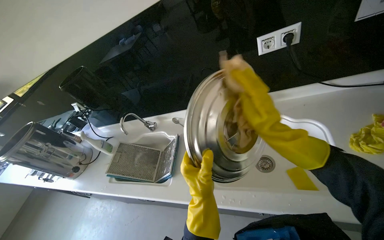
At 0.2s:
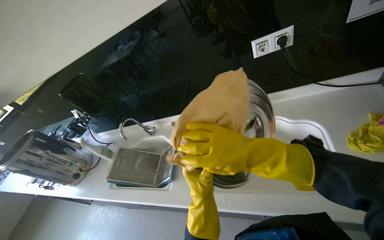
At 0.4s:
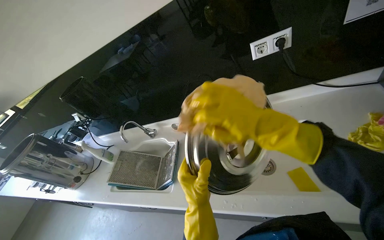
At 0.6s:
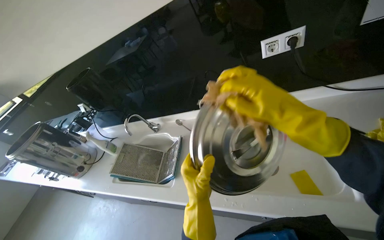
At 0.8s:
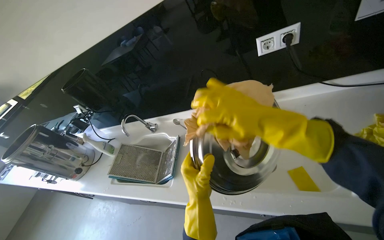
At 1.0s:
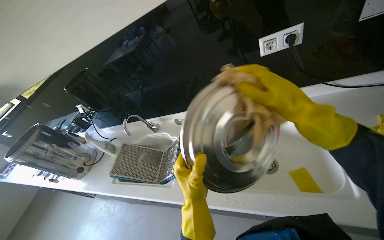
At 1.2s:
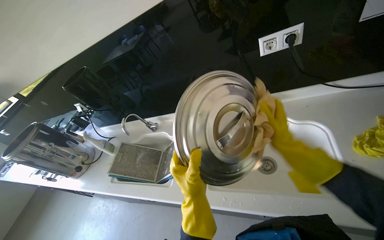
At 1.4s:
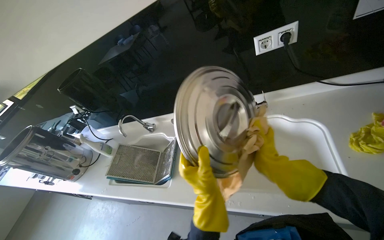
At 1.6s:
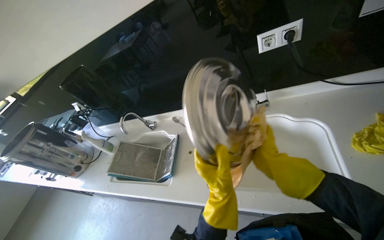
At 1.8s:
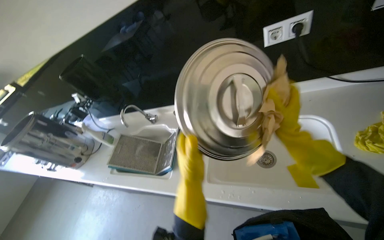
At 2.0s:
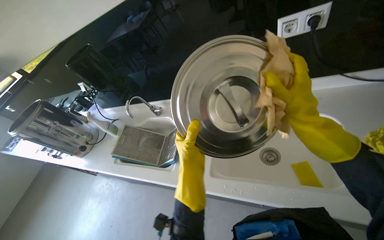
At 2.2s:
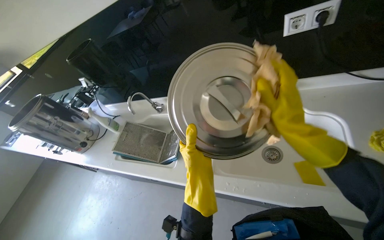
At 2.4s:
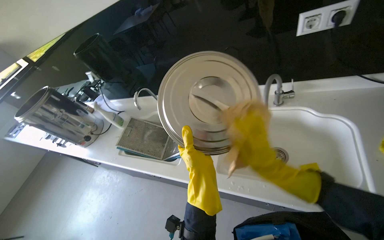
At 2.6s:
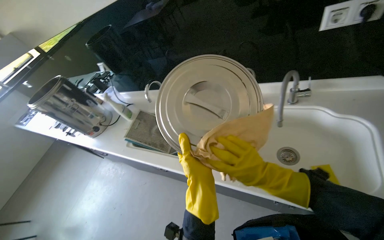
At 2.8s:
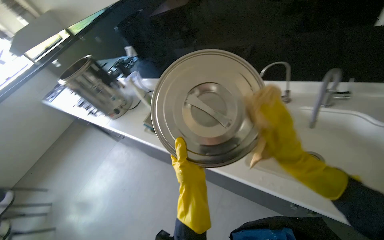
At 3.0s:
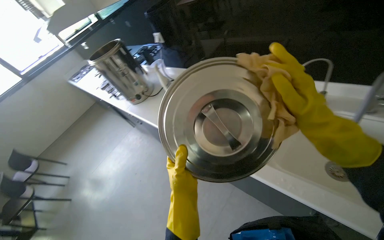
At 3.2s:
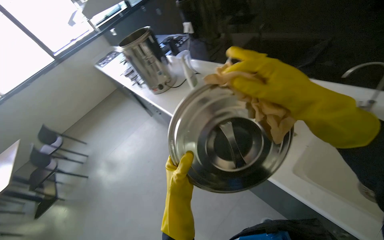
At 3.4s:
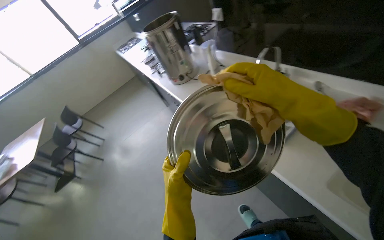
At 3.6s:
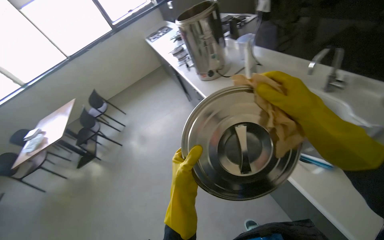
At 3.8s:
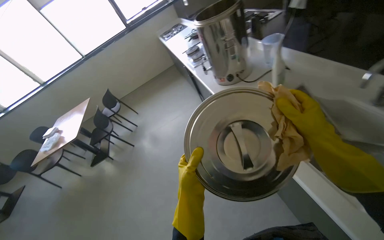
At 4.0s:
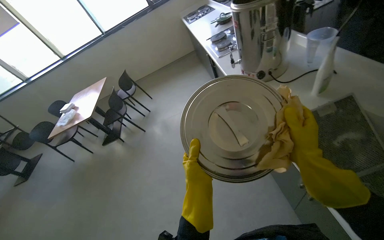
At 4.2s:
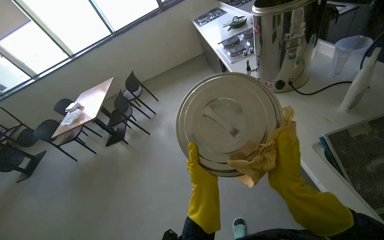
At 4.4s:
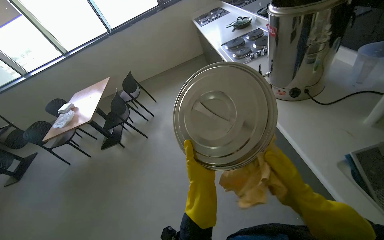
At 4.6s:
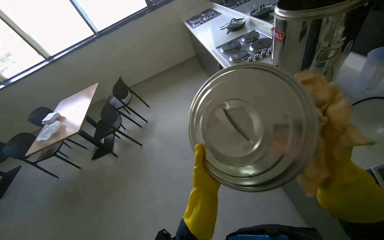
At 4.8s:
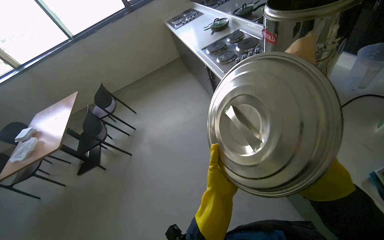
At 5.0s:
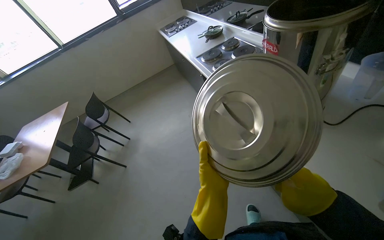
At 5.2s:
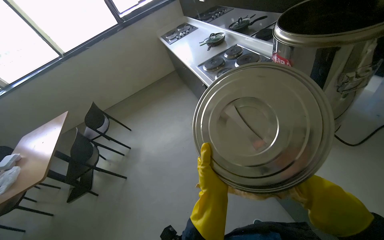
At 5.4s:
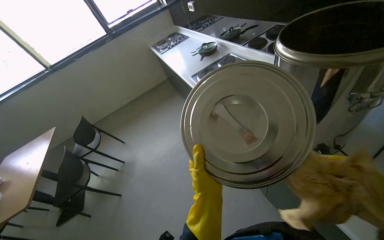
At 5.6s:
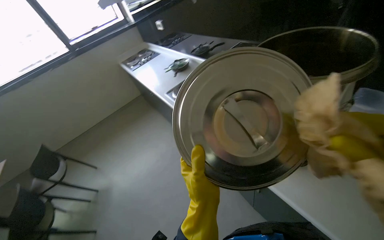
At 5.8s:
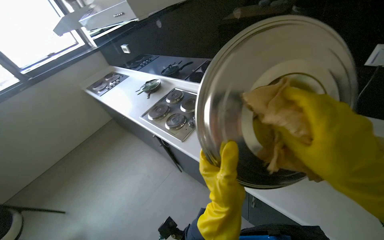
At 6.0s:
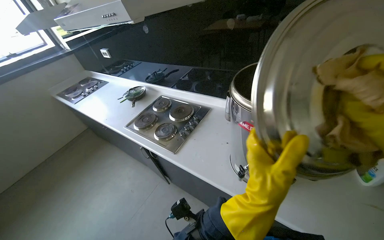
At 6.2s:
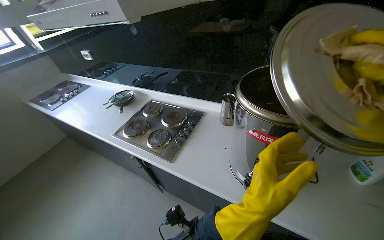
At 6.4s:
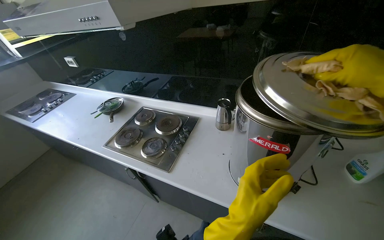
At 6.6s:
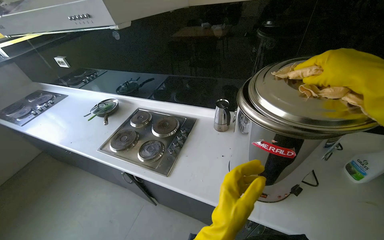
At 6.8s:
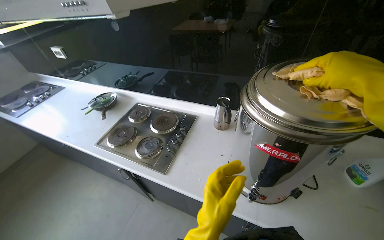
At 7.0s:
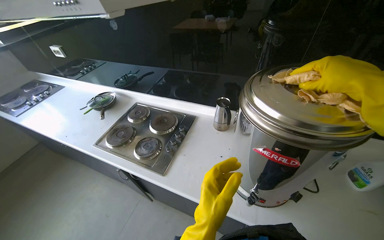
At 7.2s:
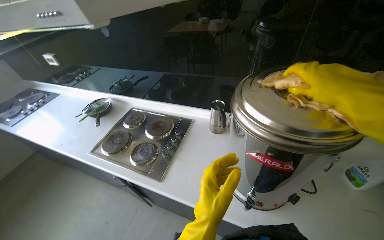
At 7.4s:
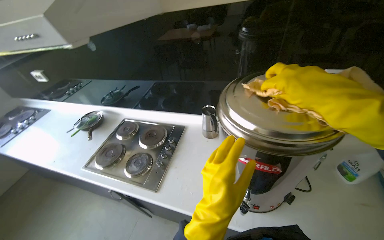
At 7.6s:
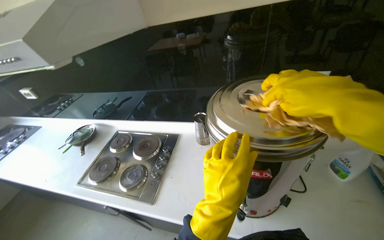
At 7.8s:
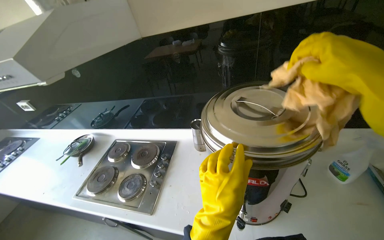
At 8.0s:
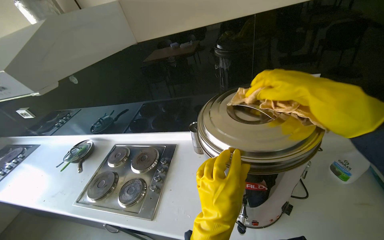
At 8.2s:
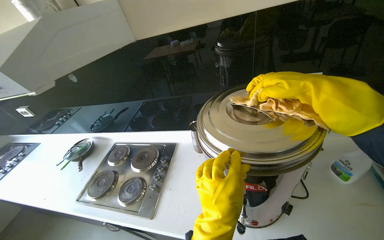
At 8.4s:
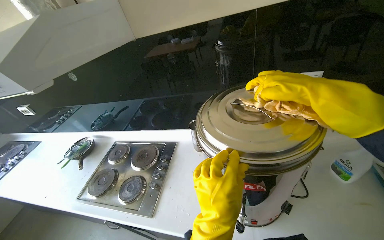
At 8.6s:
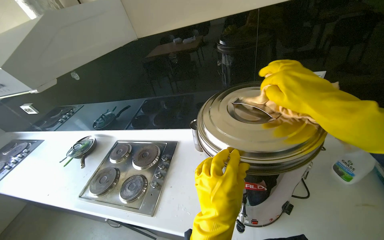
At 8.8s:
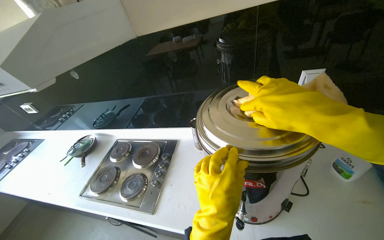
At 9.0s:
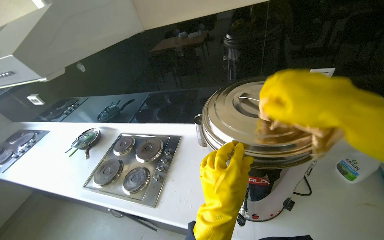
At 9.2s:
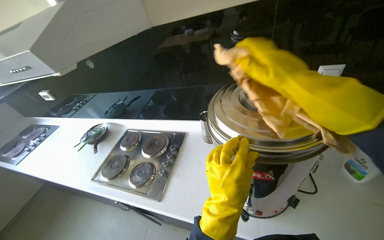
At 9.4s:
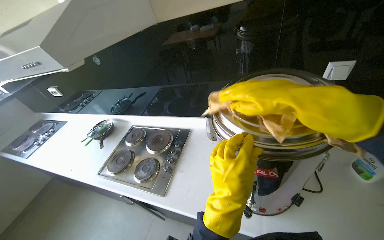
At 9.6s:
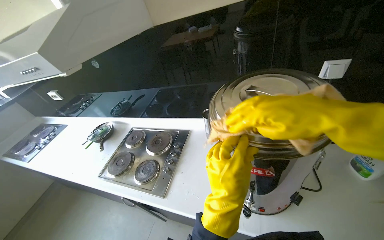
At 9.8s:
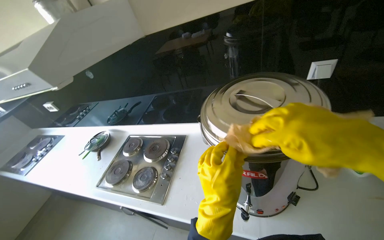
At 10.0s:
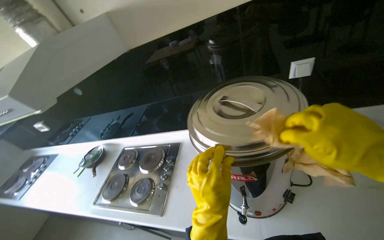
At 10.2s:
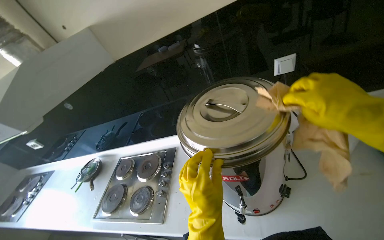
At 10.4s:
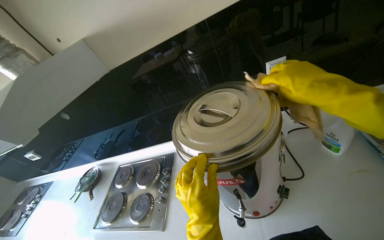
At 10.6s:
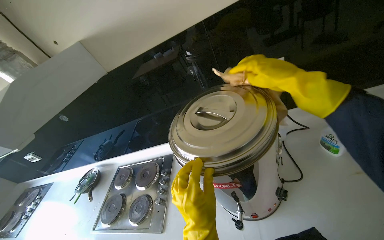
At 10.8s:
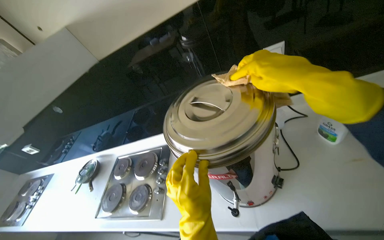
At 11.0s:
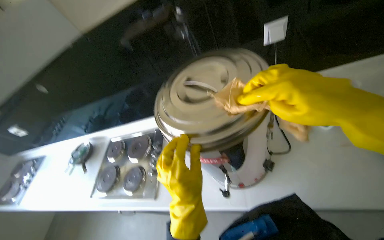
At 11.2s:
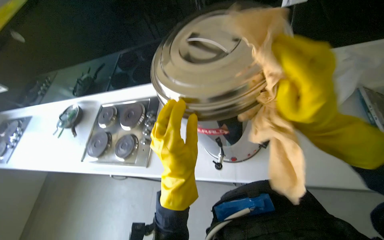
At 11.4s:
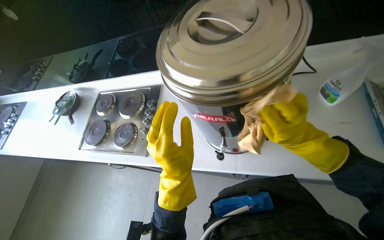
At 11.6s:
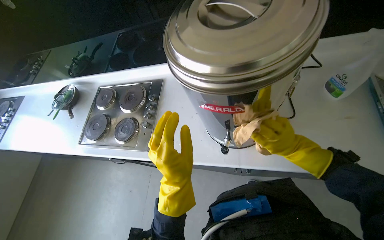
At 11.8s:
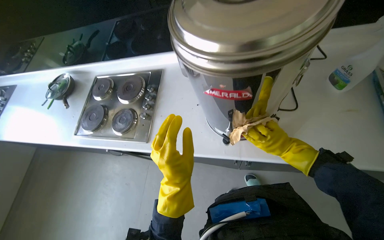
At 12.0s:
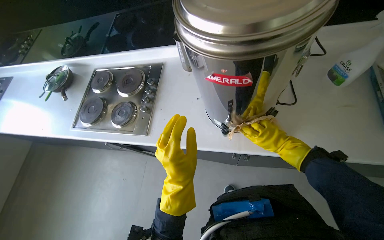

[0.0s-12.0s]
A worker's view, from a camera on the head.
Job: cleaning kitchen.
The whole recording: Cleaning and drying metal pot lid. The worker wipes a metal pot lid and then the large metal pot with a cloth.
0.0s to 1.6s: The right hand is displaced down the picture, farther from the camera and to the right by approximately 15 cm.
1.6s to 3.0s: The wearer looks roughly 25 degrees further to the left. The left hand heads to the left, covering some 30 cm.
3.0s to 4.4s: The head travels about 70 cm. The head rotates some 40 degrees to the left. The wearer looks about 15 degrees further downward.
4.4s to 6.0s: The head travels some 70 cm. The wearer looks roughly 45 degrees further to the right. The wearer looks some 15 degrees further upward.
6.0s to 7.6s: The head rotates approximately 20 degrees to the right. The left hand goes approximately 10 cm to the left.
10.4s to 12.0s: The wearer looks approximately 25 degrees further downward. The right hand goes some 50 cm farther from the camera and down the picture.

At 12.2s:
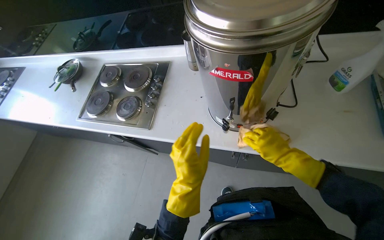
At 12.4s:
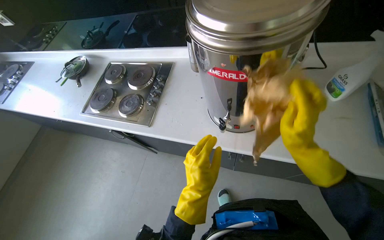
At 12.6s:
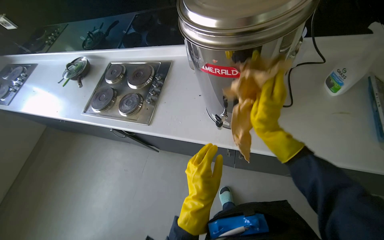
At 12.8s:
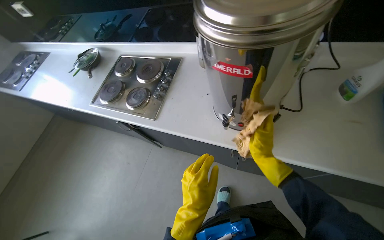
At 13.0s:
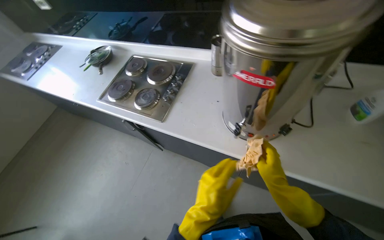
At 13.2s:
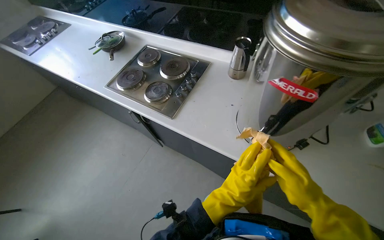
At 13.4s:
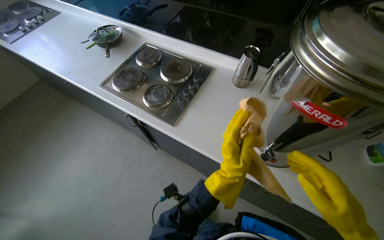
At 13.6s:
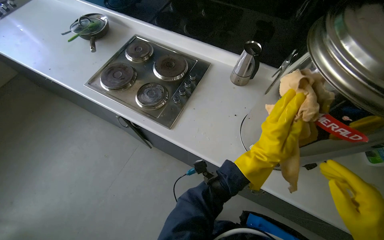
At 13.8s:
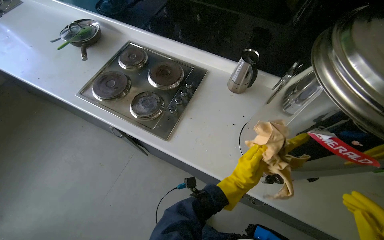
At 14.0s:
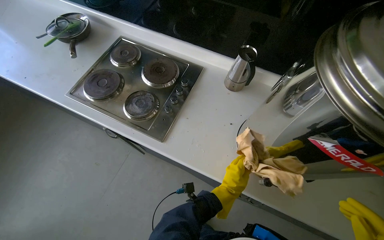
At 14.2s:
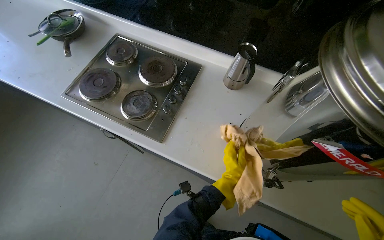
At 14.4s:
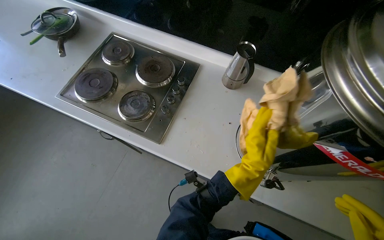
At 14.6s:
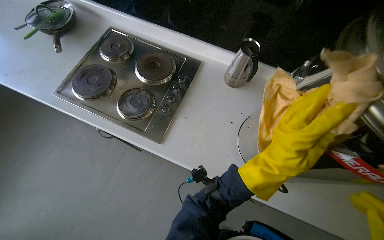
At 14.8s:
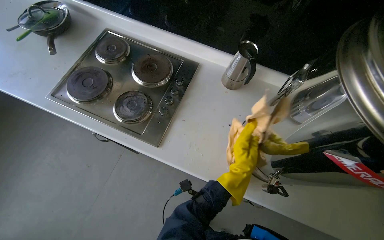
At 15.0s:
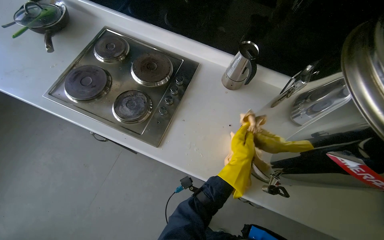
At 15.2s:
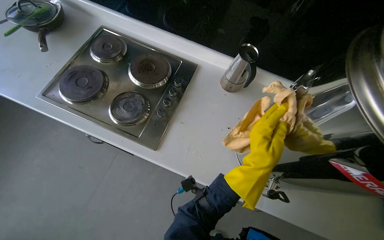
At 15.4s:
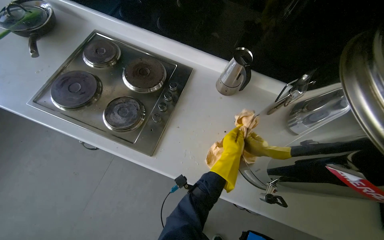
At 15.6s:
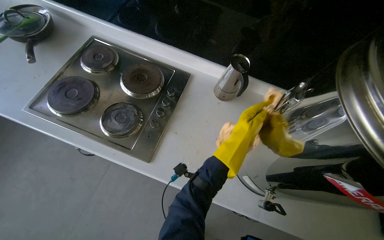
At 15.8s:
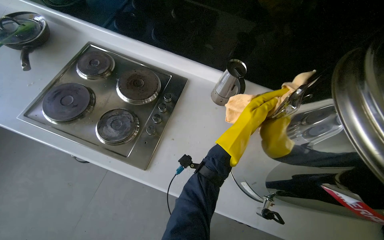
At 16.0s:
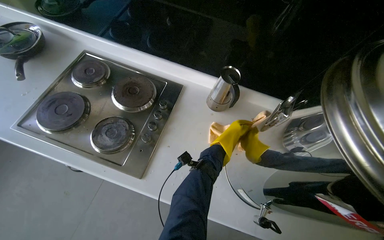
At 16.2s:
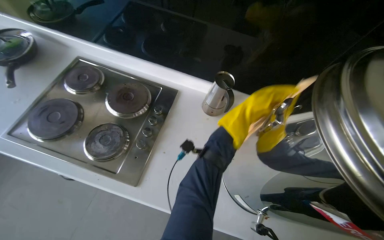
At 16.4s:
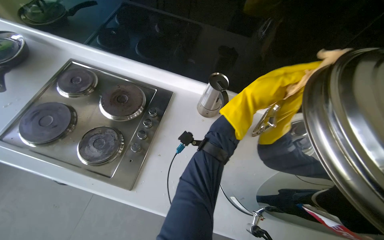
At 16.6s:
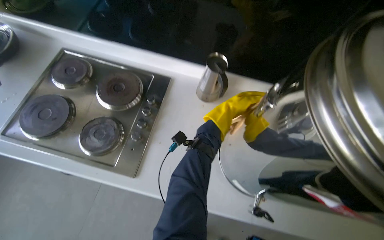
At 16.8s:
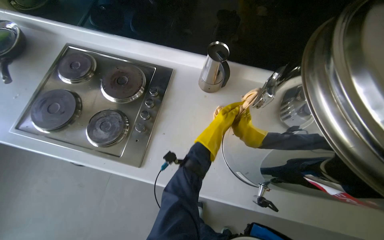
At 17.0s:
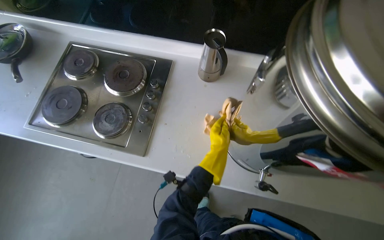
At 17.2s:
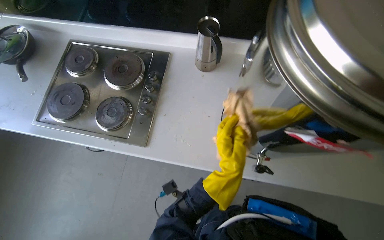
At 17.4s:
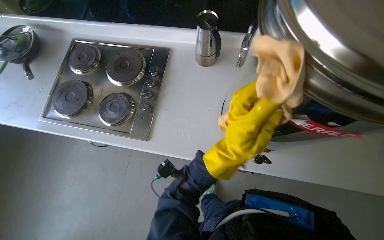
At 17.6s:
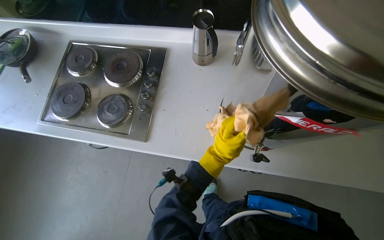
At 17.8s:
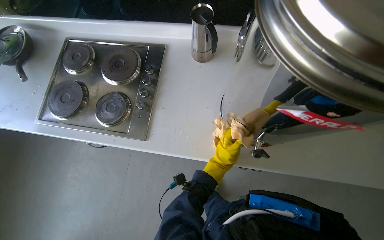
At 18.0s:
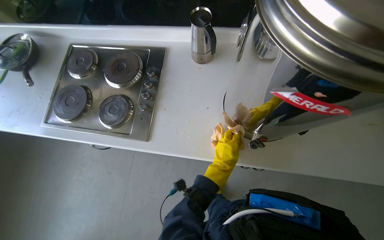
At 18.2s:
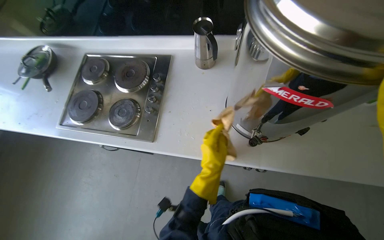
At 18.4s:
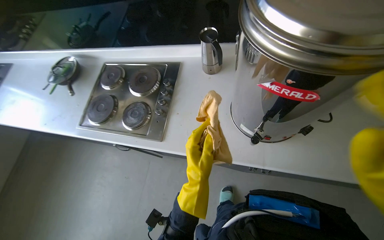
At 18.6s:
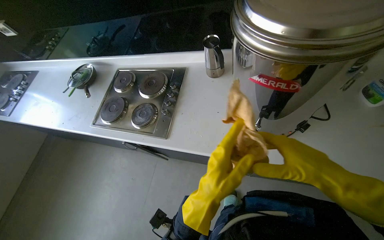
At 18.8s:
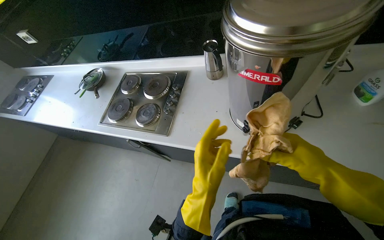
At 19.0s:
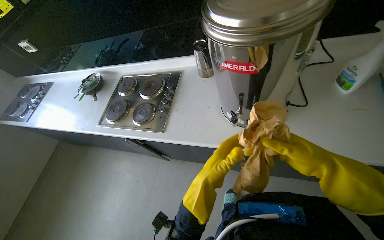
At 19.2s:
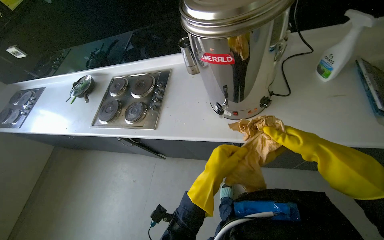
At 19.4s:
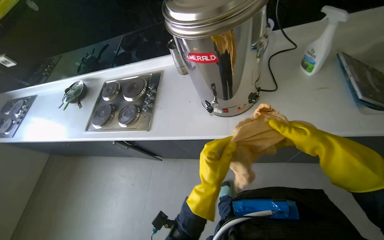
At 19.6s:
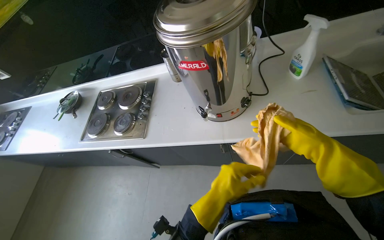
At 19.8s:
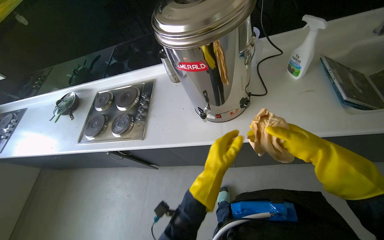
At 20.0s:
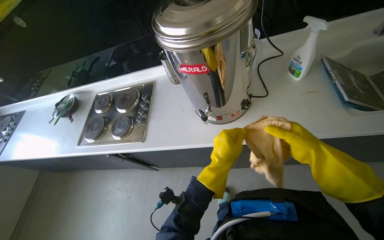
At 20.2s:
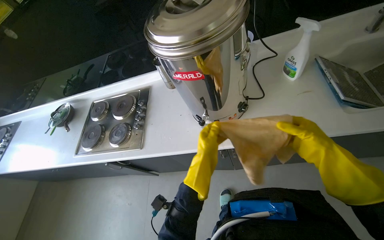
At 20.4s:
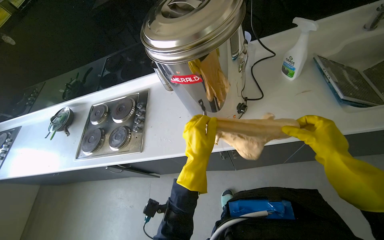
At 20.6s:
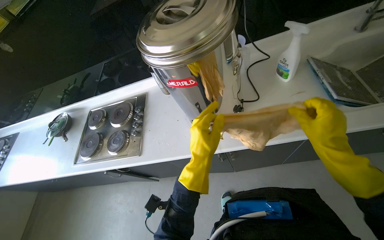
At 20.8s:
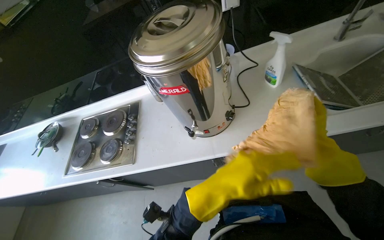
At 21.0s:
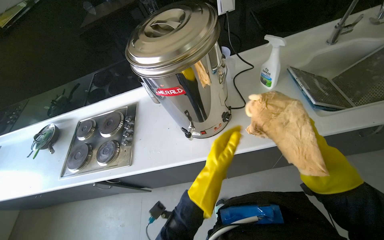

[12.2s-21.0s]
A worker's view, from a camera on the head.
Job: cleaning kitchen.
The whole recording: Cleaning and drying metal pot lid. The worker wipes a metal pot lid and then the large metal pot with a cloth.
12.2s to 13.6s: The left hand goes roughly 15 cm up the picture.
13.6s to 15.2s: The left hand swings nearer and farther, about 20 cm each way, with 3 reversals.
15.2s to 16.6s: The left hand swings nearer and farther, about 25 cm each way, with 4 reversals.
16.6s to 18.0s: The left hand shifts about 35 cm down the picture, and travels nearer to the camera and back again, roughly 20 cm each way.
18.0s to 19.6s: The head travels some 40 cm. The view tilts approximately 15 degrees upward.
19.6s to 21.0s: The left hand heads up the picture, covering some 10 cm.
